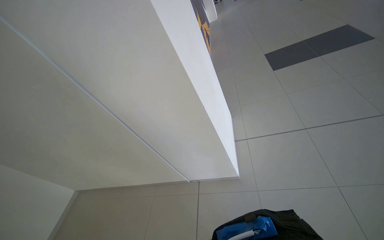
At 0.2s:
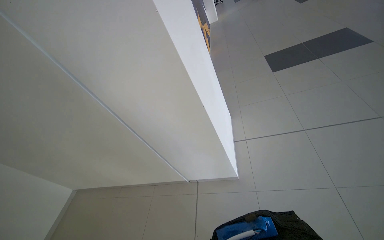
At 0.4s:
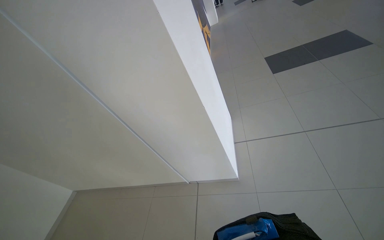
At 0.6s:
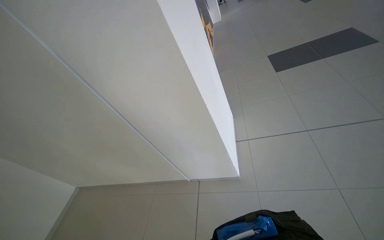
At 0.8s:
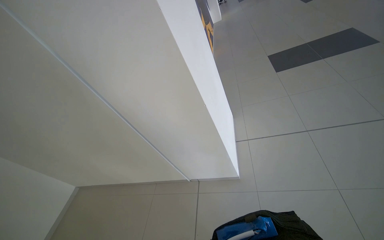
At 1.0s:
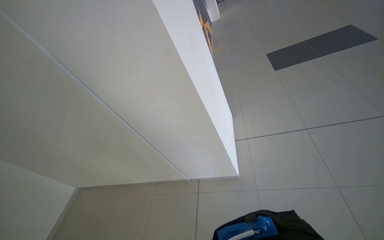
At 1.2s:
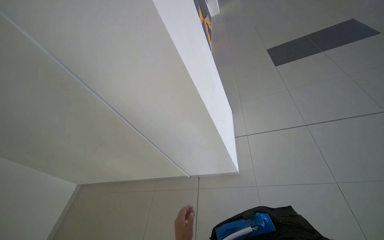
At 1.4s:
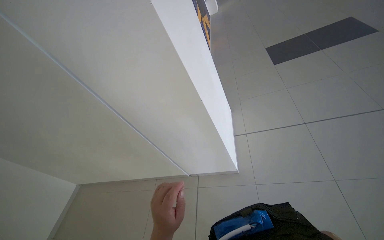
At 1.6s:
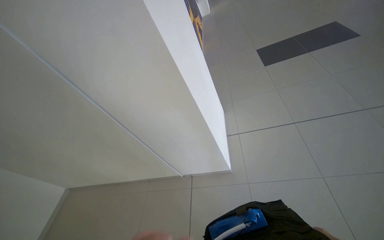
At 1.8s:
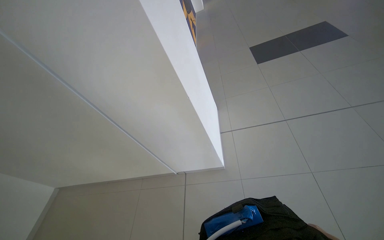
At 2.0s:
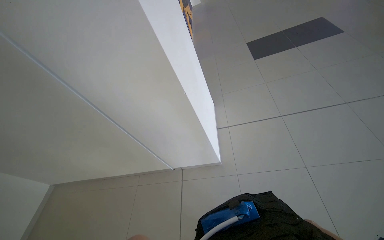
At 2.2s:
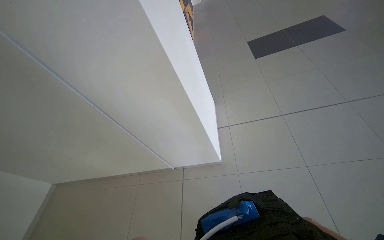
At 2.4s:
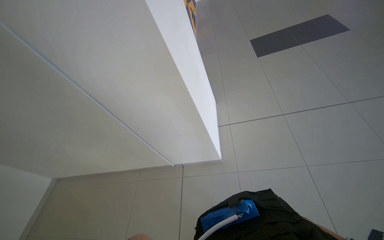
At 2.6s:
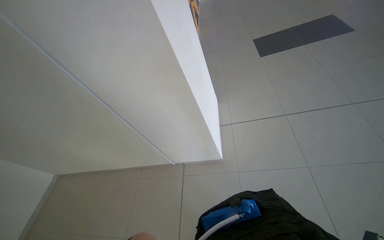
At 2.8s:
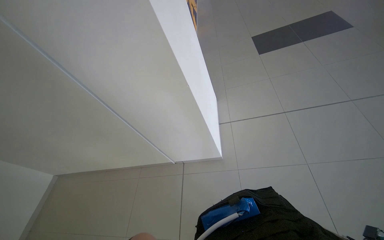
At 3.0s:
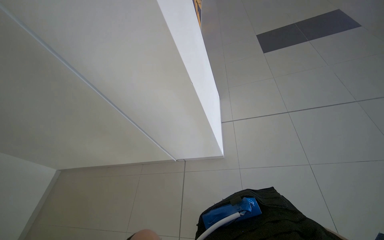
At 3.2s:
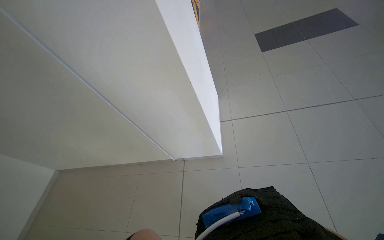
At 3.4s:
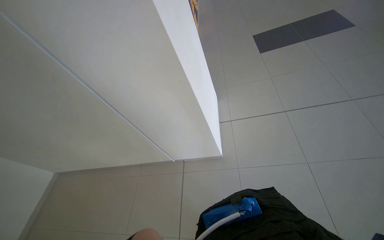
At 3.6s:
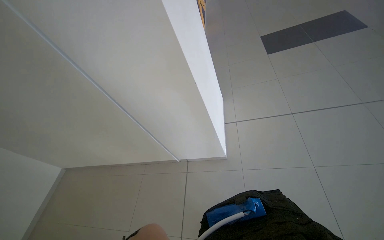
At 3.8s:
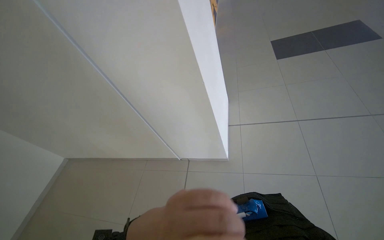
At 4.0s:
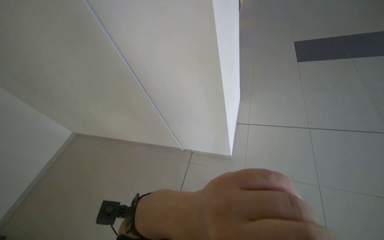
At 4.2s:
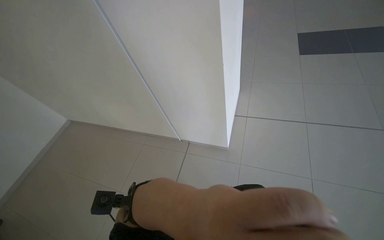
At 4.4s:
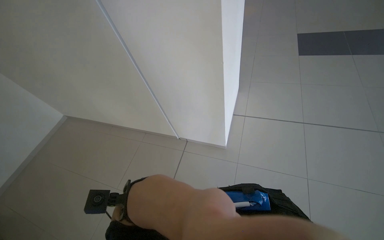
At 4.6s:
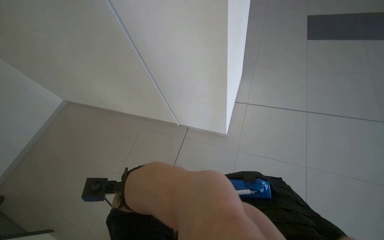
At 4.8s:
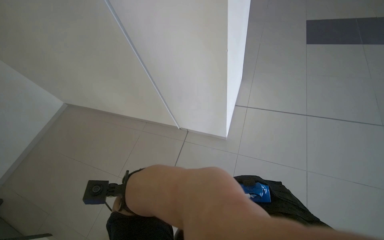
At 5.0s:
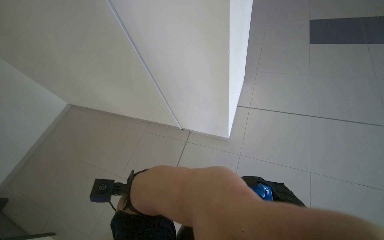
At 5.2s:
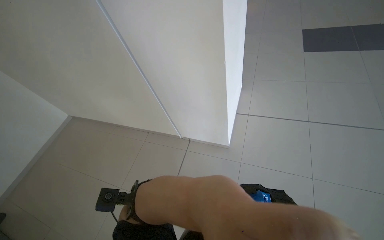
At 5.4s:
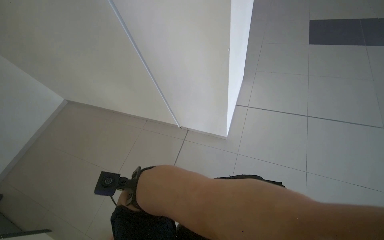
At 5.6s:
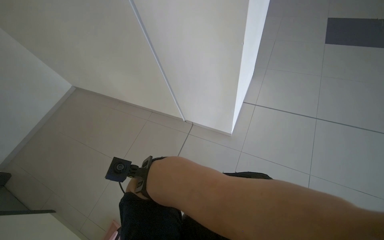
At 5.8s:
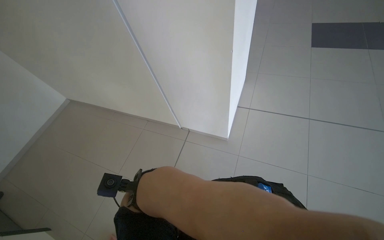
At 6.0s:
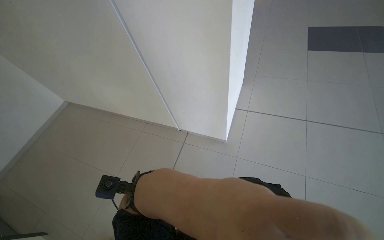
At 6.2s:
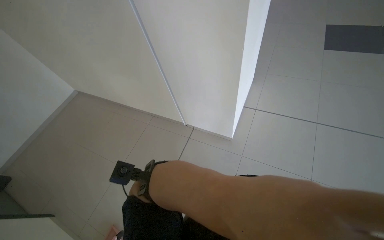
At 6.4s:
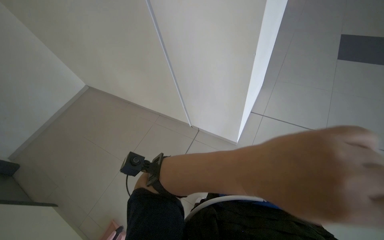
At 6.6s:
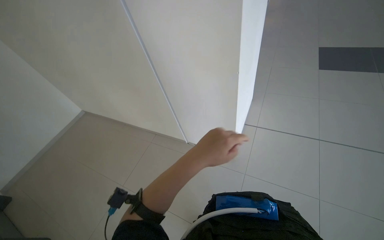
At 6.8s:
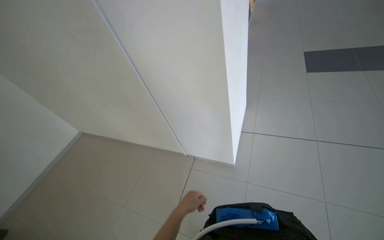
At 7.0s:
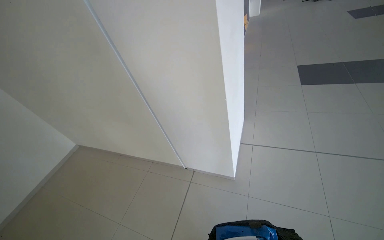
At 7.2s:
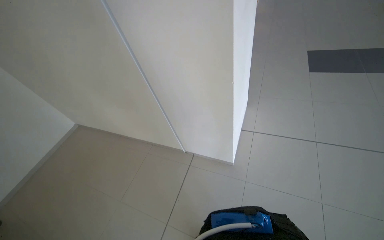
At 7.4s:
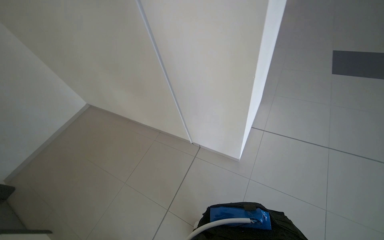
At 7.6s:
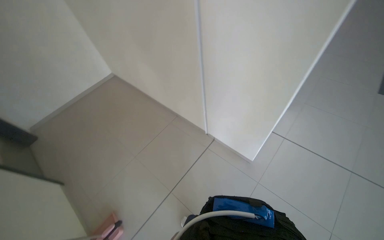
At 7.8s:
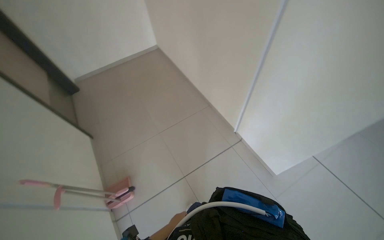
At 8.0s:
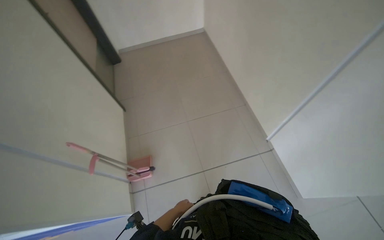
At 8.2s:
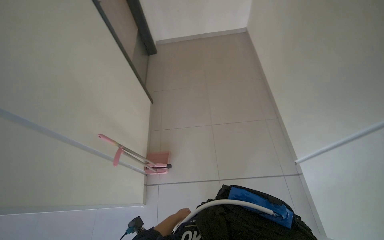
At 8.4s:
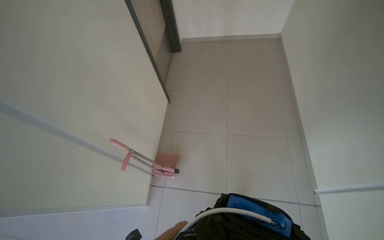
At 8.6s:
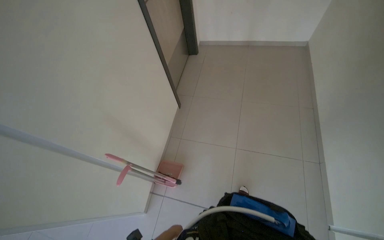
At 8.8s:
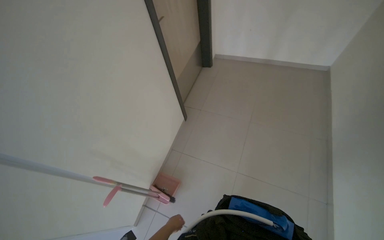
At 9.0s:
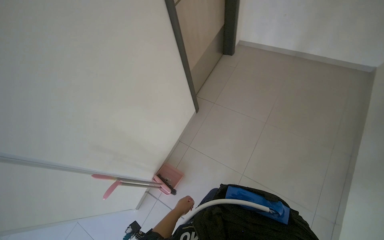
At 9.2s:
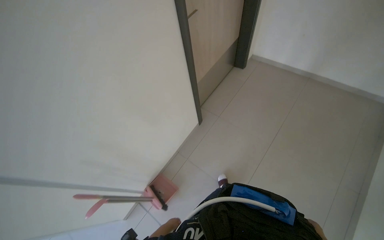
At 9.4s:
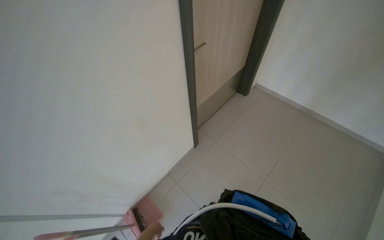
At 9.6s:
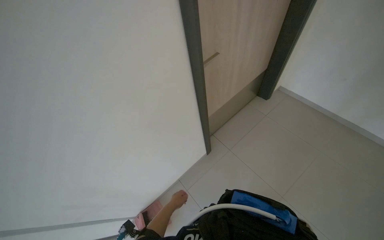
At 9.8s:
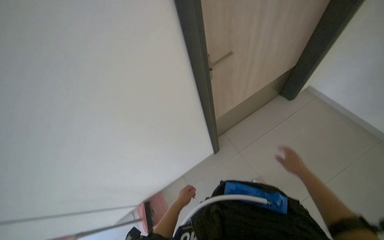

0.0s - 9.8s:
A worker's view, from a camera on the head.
Job: sweeping floor.
The whole recording: Sweeping and collecting debris from floor. The worker sweeps debris from the floor with a broom and collects it into a dustpan.
5.6s - 7.0s: The wearer looks some 20 degrees further upward.
7.0s - 8.4s: The head turns to the left by roughly 80 degrees. The view tilts some 15 degrees downward.
8.4s - 9.8s: The wearer moves approximately 80 cm. The wearer's head swings some 45 degrees to the left.

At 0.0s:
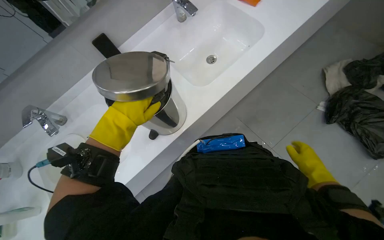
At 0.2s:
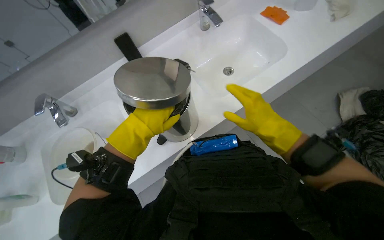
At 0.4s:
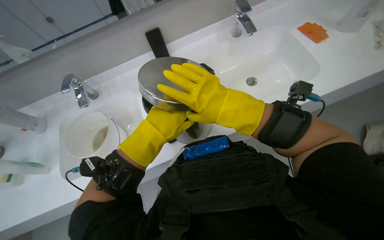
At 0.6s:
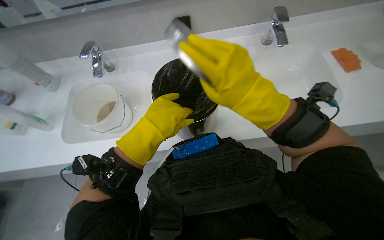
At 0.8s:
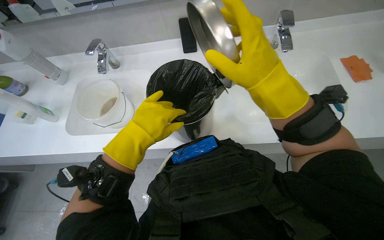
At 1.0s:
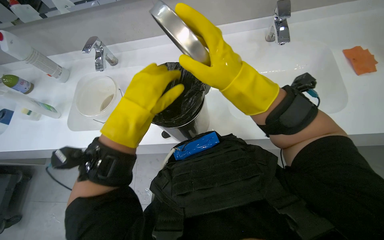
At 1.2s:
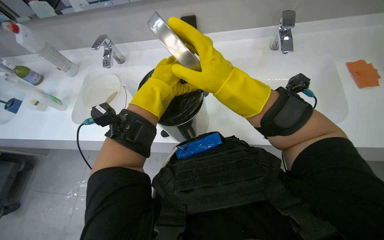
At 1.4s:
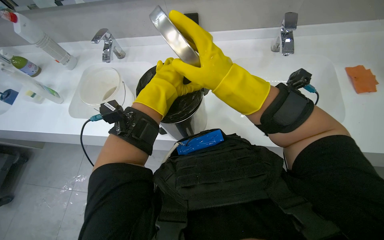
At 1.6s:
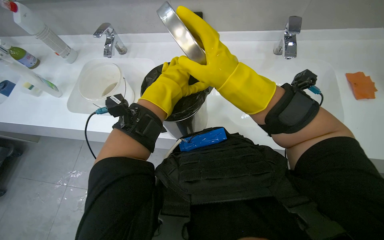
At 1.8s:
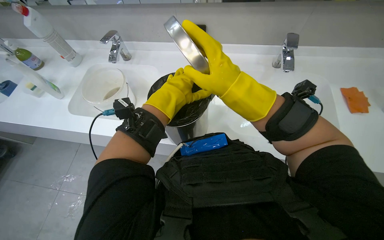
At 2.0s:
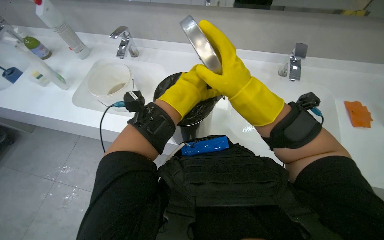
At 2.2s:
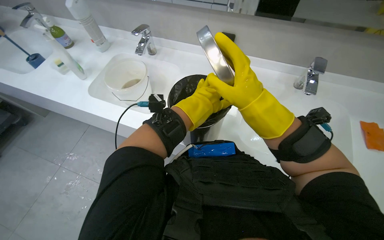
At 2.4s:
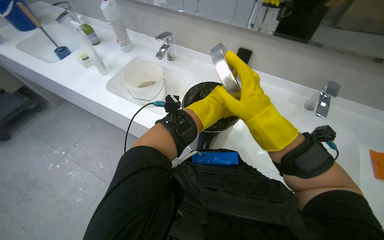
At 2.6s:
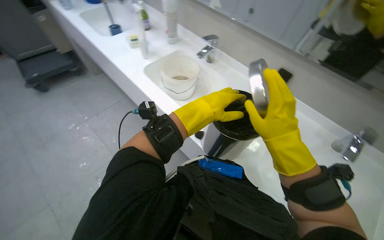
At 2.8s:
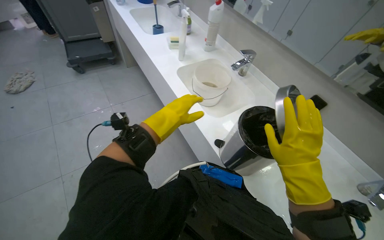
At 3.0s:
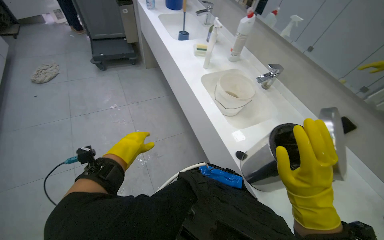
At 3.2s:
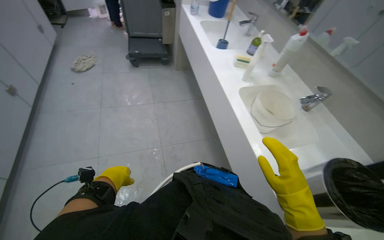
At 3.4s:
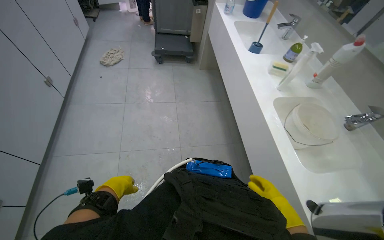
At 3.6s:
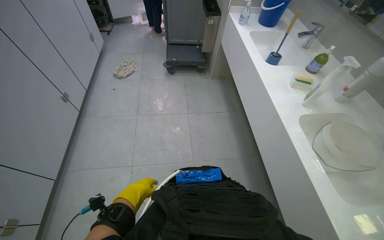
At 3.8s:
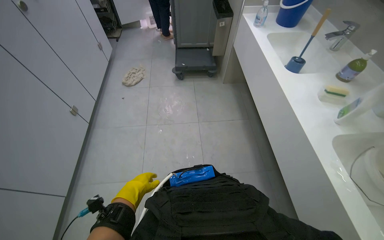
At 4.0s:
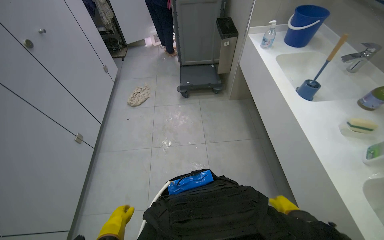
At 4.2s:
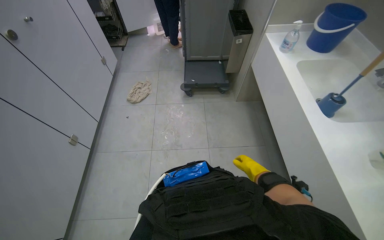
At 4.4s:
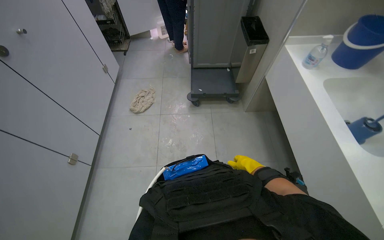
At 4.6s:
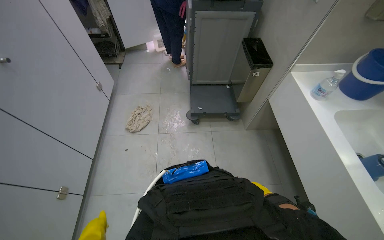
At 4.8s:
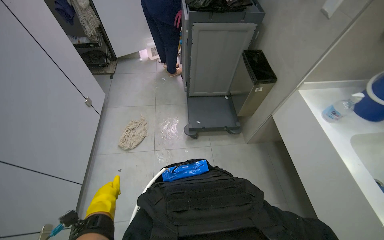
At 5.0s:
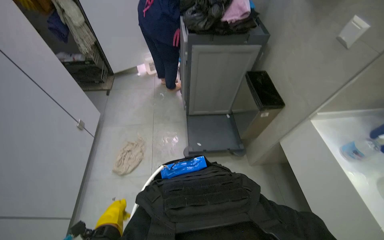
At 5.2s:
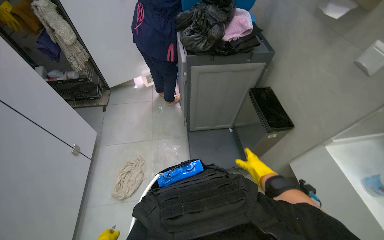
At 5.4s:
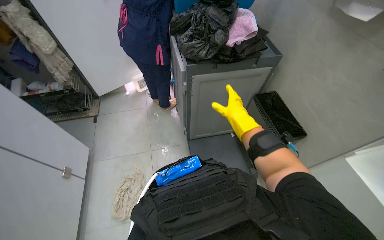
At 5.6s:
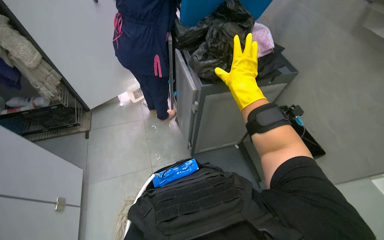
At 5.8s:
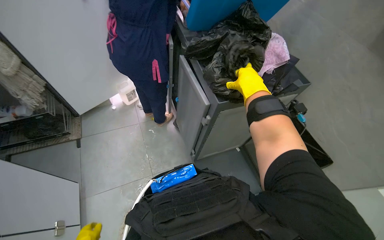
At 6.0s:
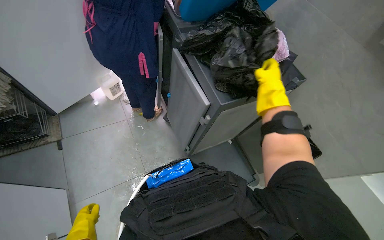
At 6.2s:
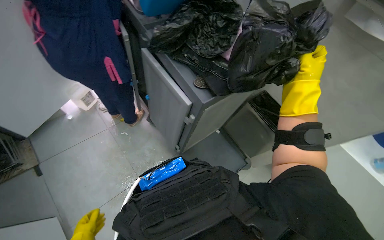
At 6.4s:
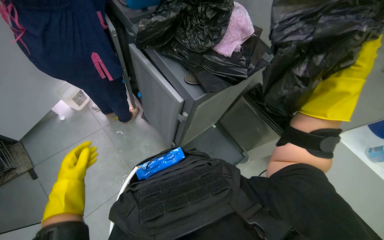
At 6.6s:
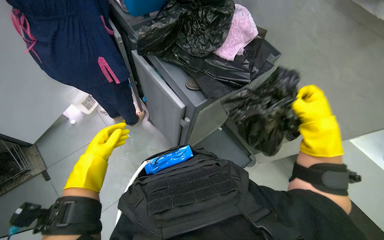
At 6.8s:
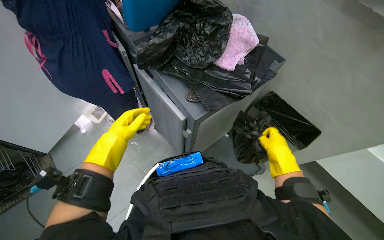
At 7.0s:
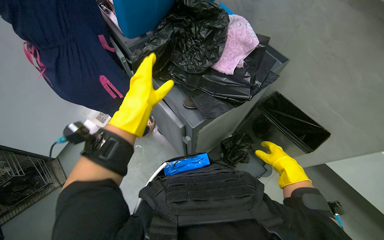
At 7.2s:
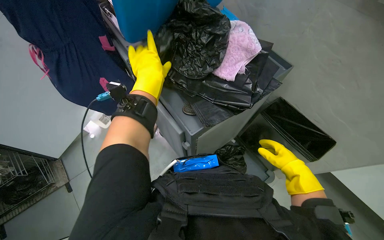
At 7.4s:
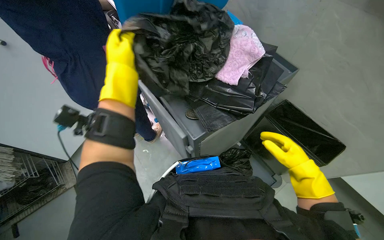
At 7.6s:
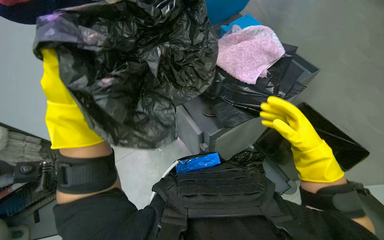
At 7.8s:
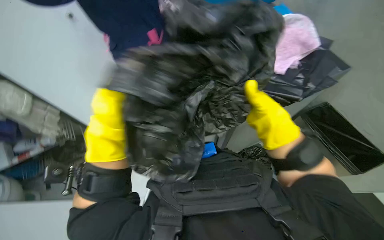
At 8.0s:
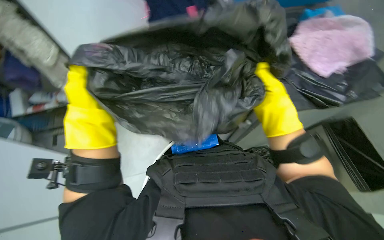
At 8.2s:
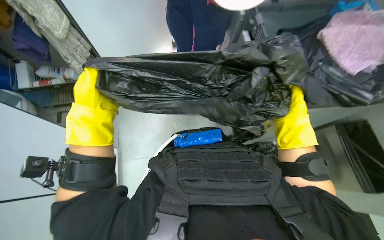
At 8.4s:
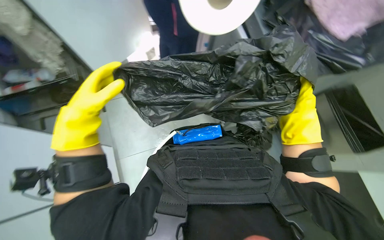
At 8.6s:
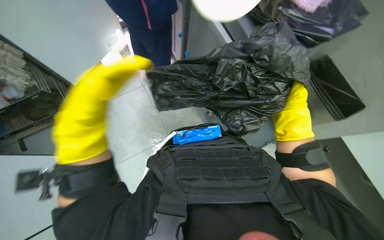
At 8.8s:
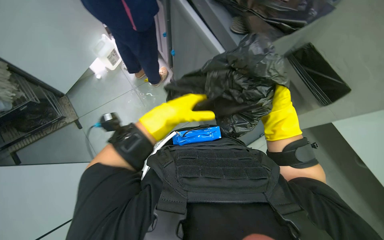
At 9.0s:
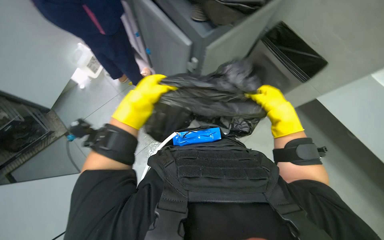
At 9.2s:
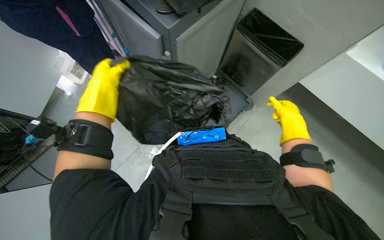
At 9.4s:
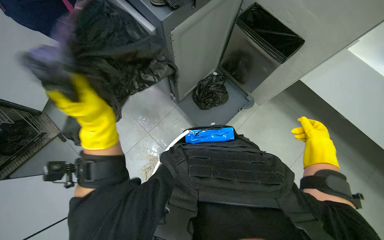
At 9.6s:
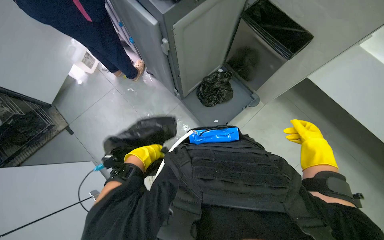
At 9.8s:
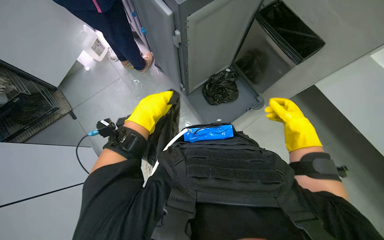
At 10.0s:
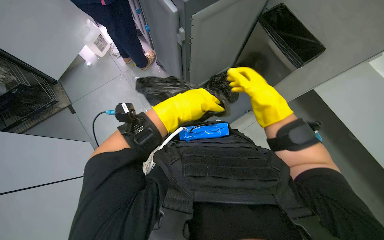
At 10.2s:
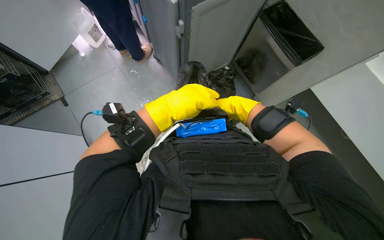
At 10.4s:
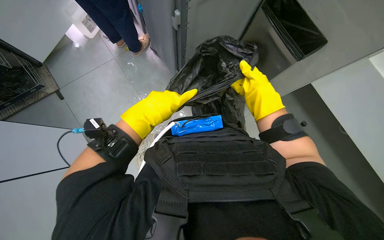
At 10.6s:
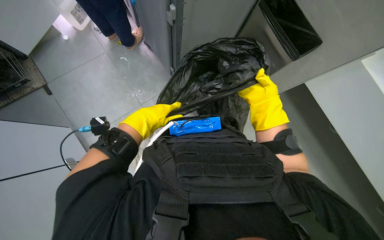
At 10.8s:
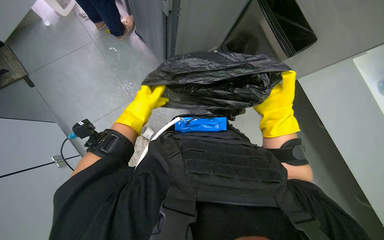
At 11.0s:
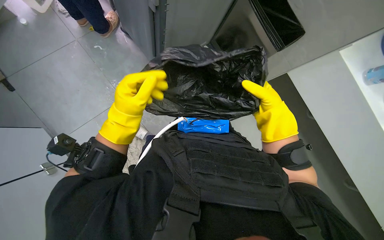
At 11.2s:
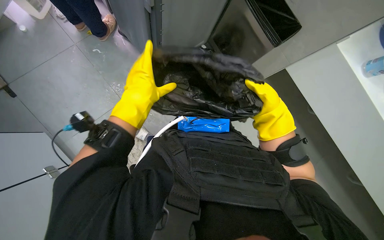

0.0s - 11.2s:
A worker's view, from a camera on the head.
Job: preparing cleaning supplies.
The whole recording: Preparing cleaning supplies and bins. The worker organizes supplies on the cleaning cart, prepares trash bags, and lines a metal trash bin.
0.0s - 1.6s: The wearer's head swings about 45 degrees to the left.
1.6s - 3.2s: The head turns to the left by about 70 degrees. The view tips upward by some 15 degrees.
3.2s - 4.8s: The camera travels some 1.5 m.
4.8s - 6.4s: The camera travels approximately 1 m. The head turns to the right by roughly 35 degrees.
6.4s - 8.0s: The camera sweeps to the left, by approximately 20 degrees. The left hand goes approximately 25 cm nearer to the camera and up the picture, while the right hand is displaced farther from the camera and to the left by roughly 25 cm.
8.0s - 9.6s: The right hand shifts approximately 50 cm to the right and down the picture.
9.6s - 11.2s: The right hand is displaced to the left by about 15 cm.
